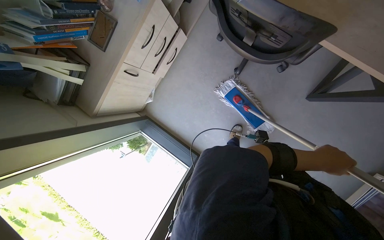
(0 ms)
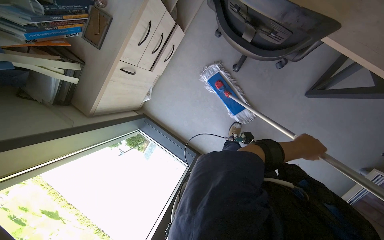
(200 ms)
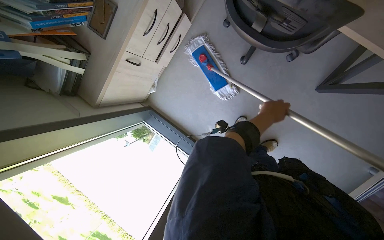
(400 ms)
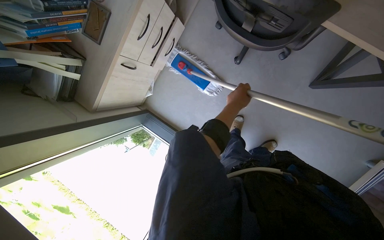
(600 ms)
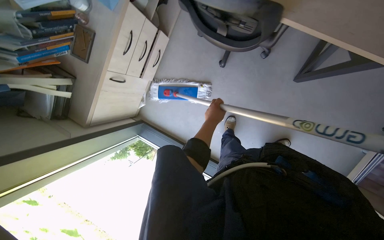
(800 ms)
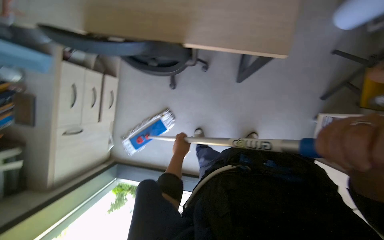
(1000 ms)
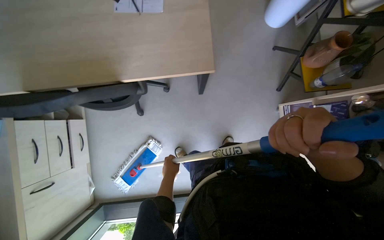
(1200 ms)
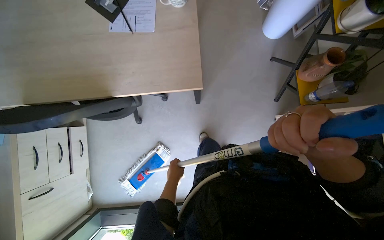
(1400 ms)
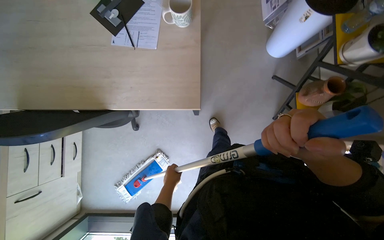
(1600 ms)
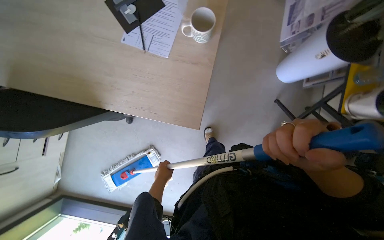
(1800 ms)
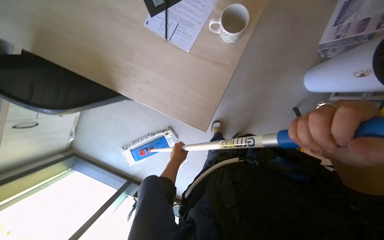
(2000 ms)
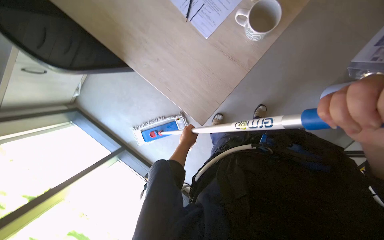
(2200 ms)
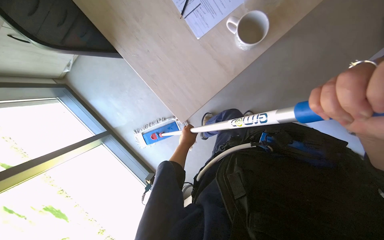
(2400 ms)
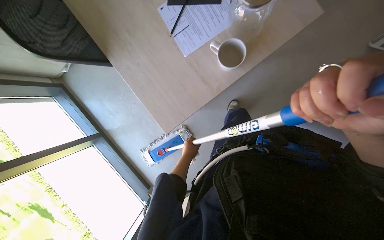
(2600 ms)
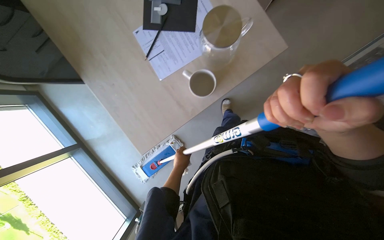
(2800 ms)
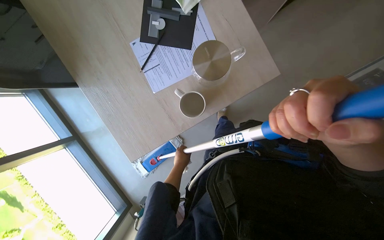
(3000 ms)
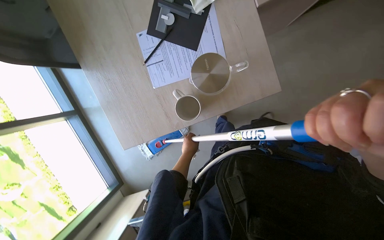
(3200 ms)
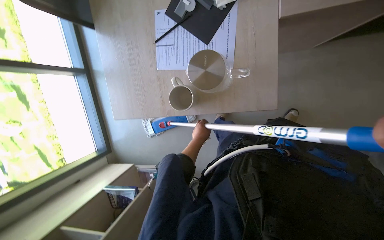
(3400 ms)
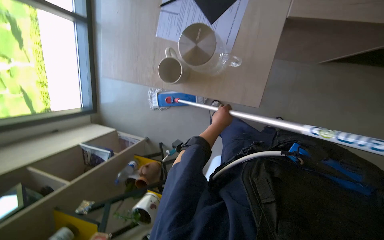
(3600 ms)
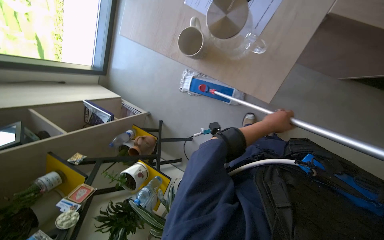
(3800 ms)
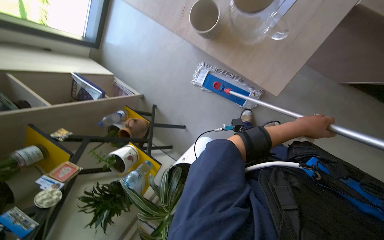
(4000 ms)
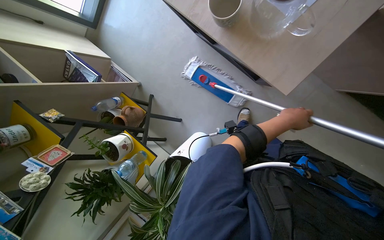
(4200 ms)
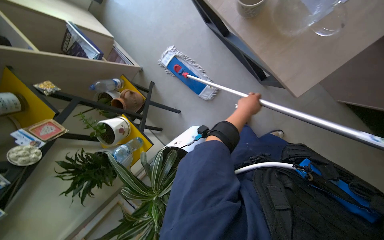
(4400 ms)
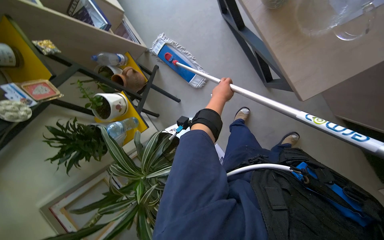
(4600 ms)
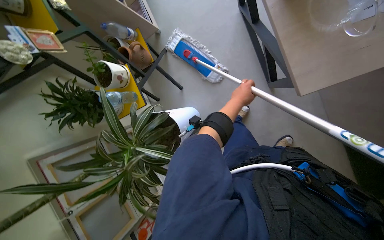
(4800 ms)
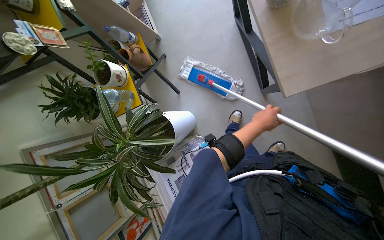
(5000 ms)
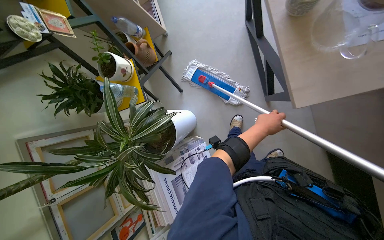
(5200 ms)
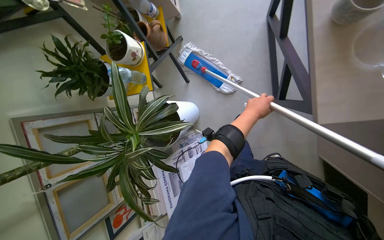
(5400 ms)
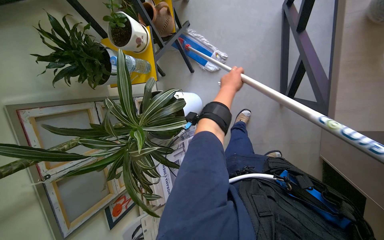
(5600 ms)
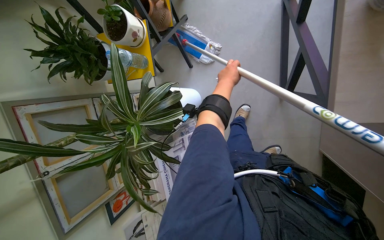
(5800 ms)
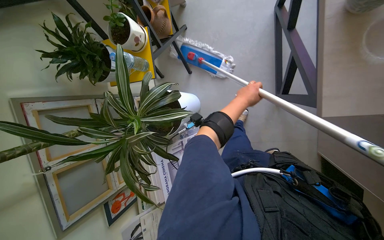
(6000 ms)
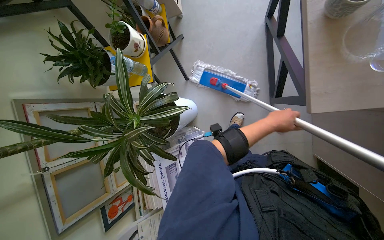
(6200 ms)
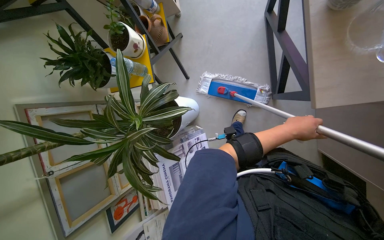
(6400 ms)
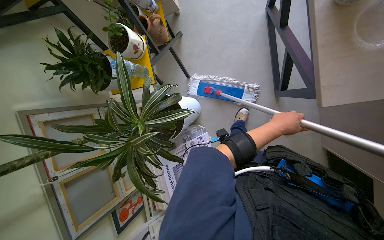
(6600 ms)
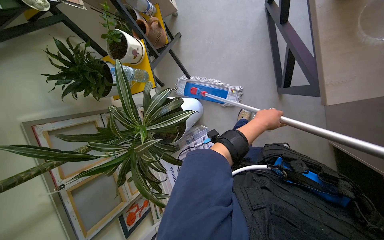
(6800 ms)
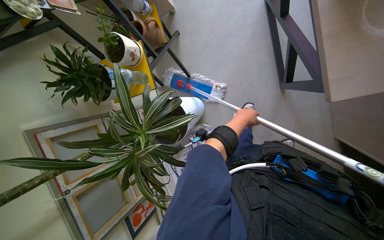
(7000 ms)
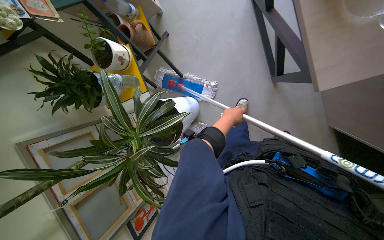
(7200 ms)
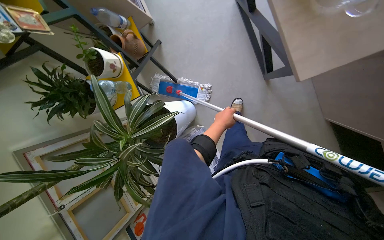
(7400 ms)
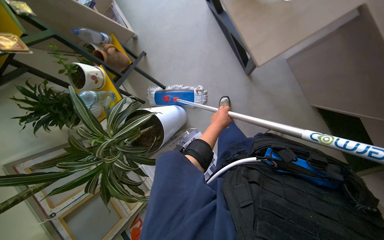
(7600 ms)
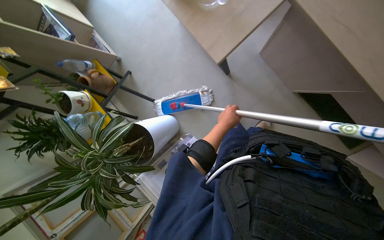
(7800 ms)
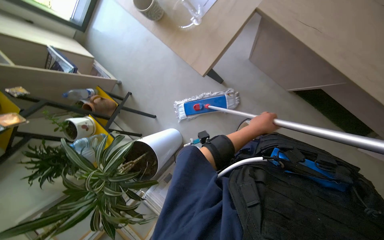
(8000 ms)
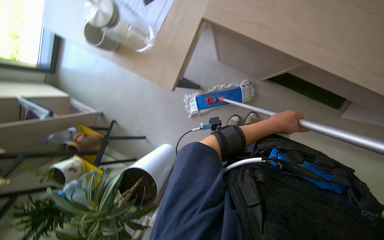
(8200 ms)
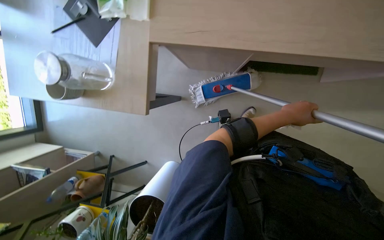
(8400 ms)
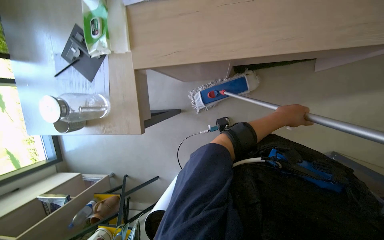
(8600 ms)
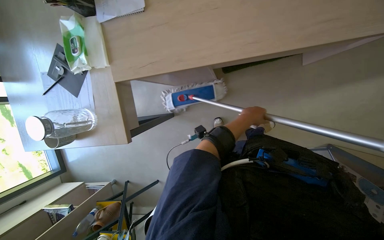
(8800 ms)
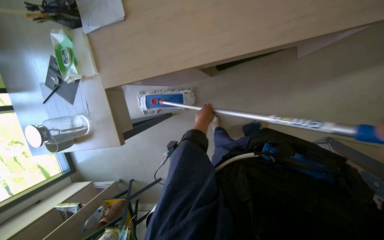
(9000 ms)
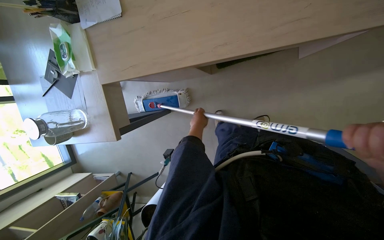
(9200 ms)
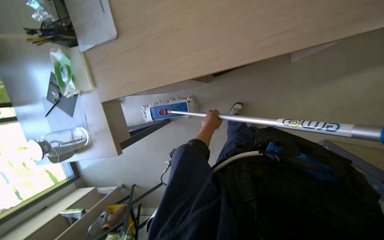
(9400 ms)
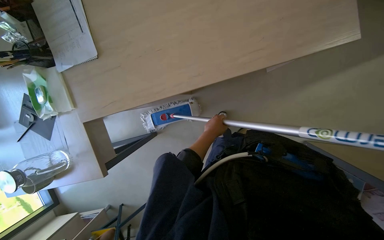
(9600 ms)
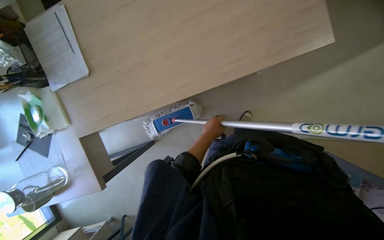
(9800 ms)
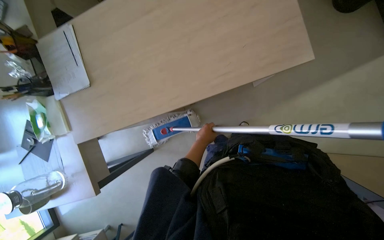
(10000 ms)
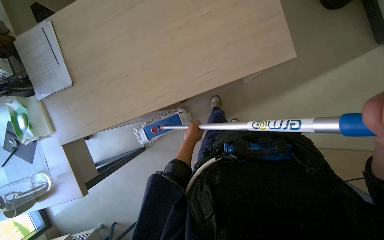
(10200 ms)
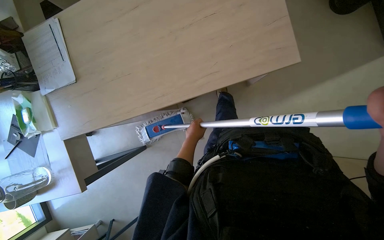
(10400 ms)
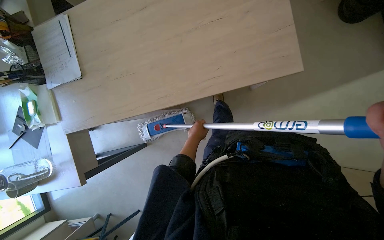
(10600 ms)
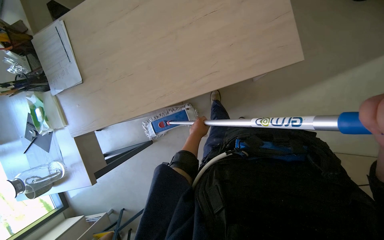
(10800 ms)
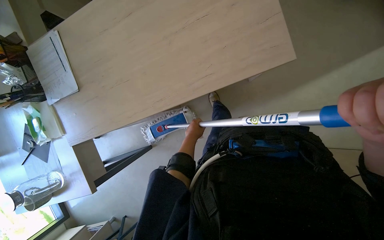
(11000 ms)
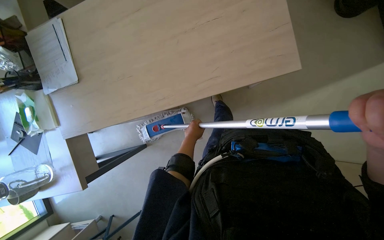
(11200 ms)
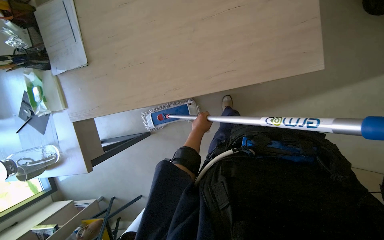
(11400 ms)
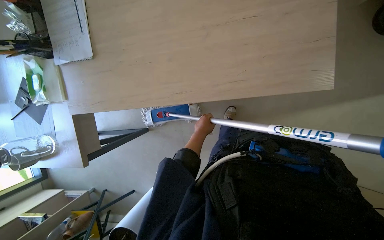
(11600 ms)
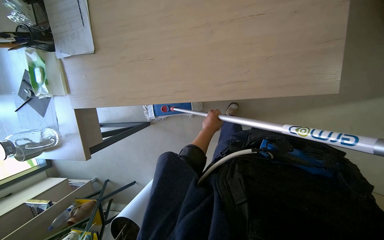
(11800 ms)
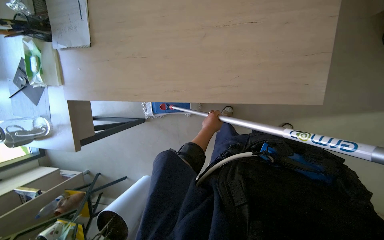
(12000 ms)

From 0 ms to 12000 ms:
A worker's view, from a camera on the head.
Job: mopping floor.
The whole recording: Mopping office floor. The worker mops the office floor, moving a chair to clean underneath.
From 0 ms to 1600 ms: The camera is carried roughly 60 cm. The wearer looks about 15 degrees further upward. The scene turns some 35 degrees counterclockwise in the picture.
From 1600 ms to 3000 ms: The camera is carried roughly 50 cm. The wearer looks approximately 20 degrees further downward. Everything in view rotates roughly 55 degrees clockwise.
From 3000 ms to 4400 ms: The wearer looks roughly 25 degrees further downward. Everything in view rotates about 75 degrees clockwise.
From 4400 ms to 6000 ms: The scene turns about 35 degrees clockwise in the picture.
From 6000 ms to 7600 ms: The left hand heads down the picture, covering approximately 15 cm.
From 7600 ms to 9000 ms: The wearer moves approximately 60 cm. The view tilts about 15 degrees upward. The scene turns approximately 70 degrees counterclockwise in the picture.

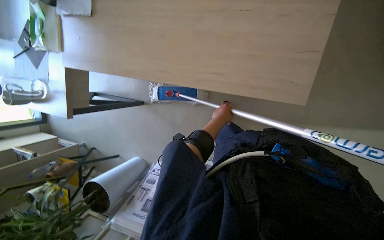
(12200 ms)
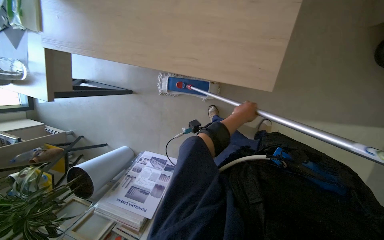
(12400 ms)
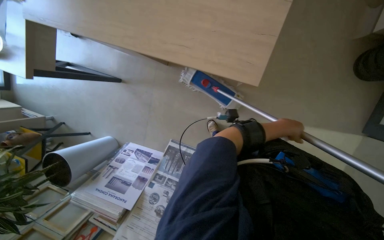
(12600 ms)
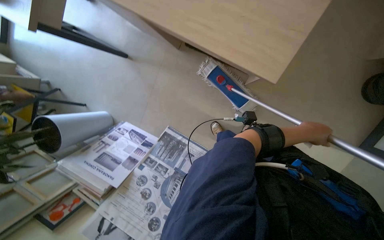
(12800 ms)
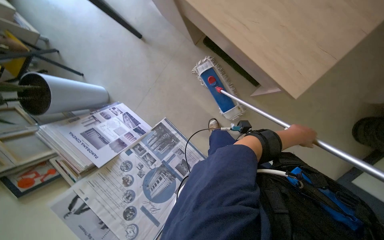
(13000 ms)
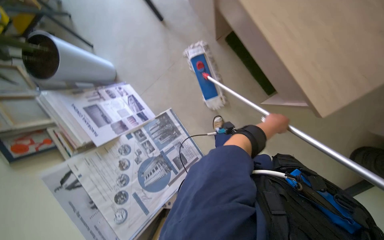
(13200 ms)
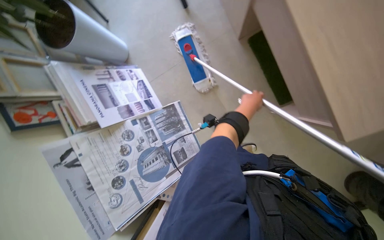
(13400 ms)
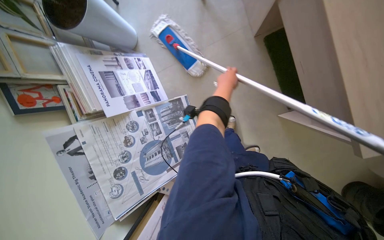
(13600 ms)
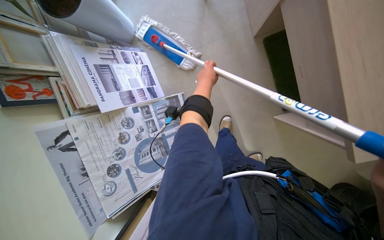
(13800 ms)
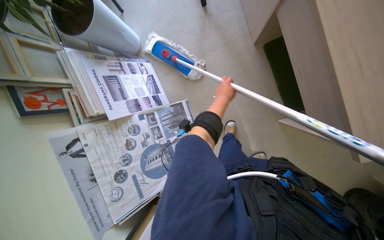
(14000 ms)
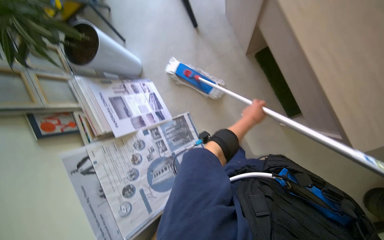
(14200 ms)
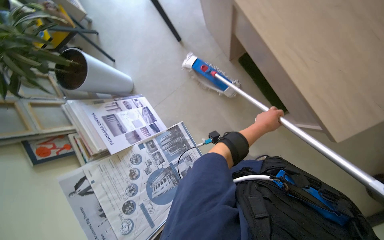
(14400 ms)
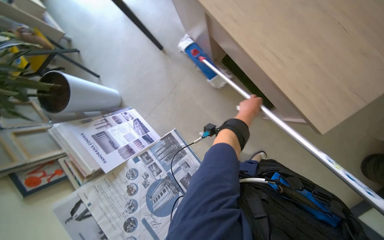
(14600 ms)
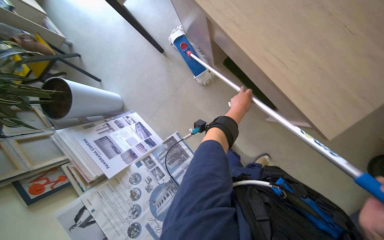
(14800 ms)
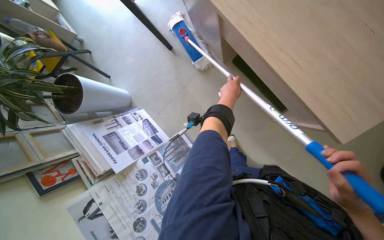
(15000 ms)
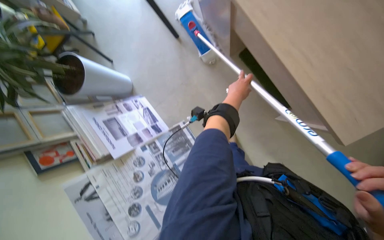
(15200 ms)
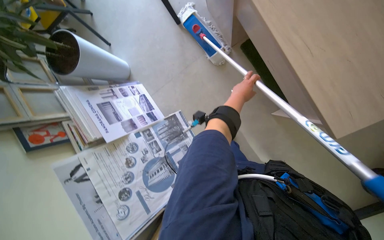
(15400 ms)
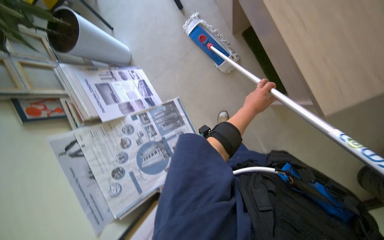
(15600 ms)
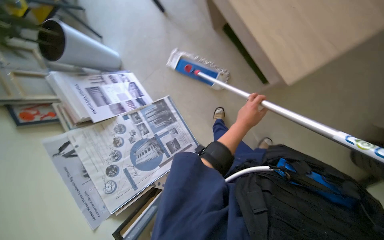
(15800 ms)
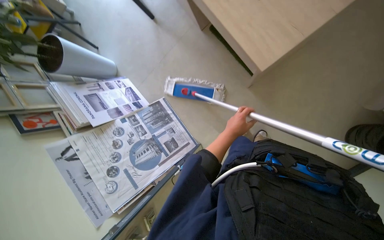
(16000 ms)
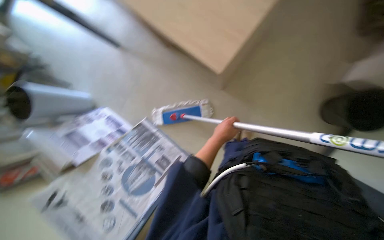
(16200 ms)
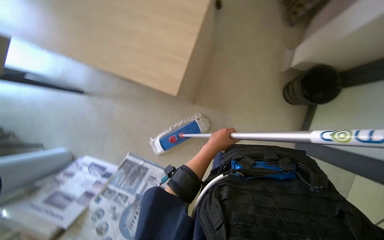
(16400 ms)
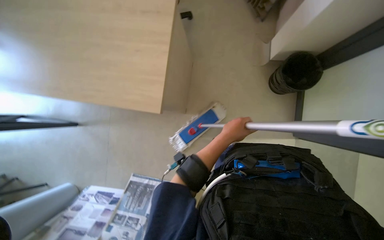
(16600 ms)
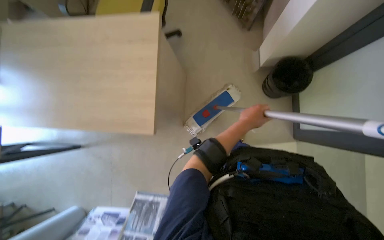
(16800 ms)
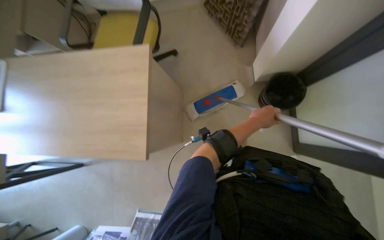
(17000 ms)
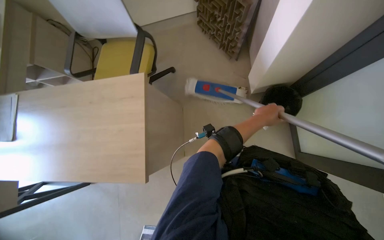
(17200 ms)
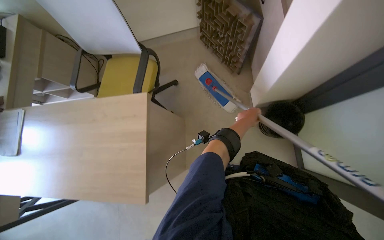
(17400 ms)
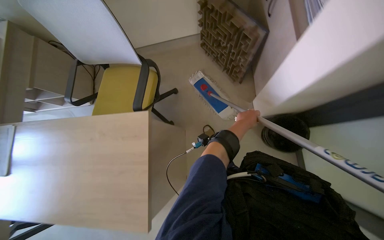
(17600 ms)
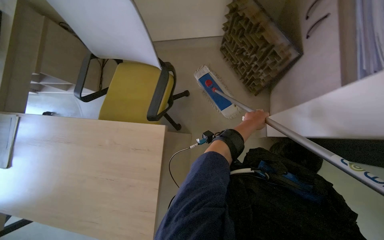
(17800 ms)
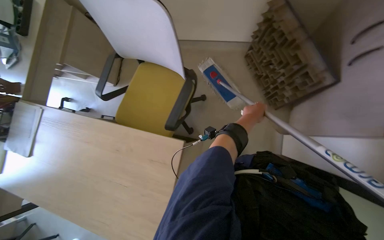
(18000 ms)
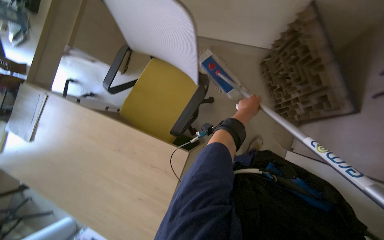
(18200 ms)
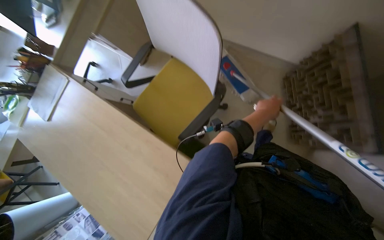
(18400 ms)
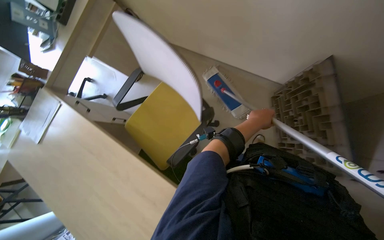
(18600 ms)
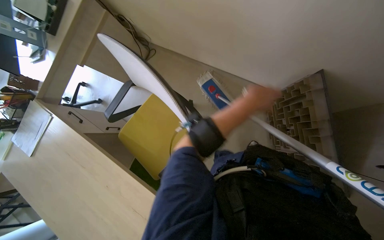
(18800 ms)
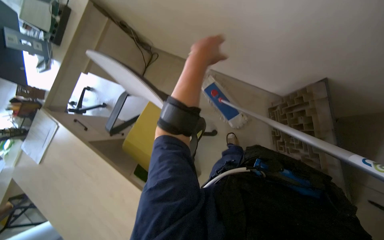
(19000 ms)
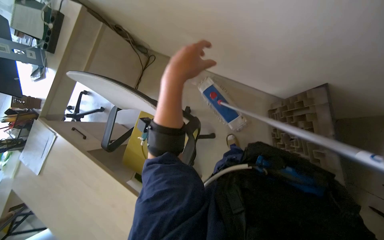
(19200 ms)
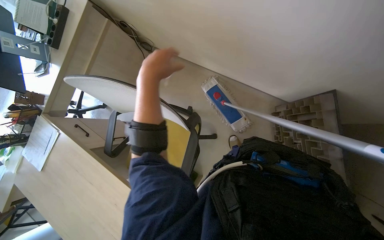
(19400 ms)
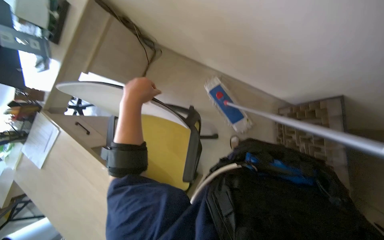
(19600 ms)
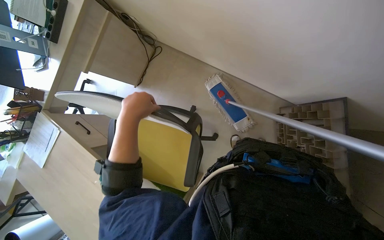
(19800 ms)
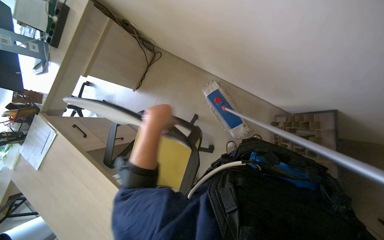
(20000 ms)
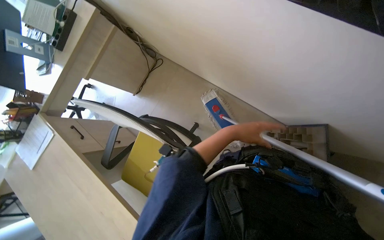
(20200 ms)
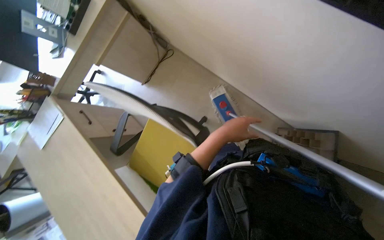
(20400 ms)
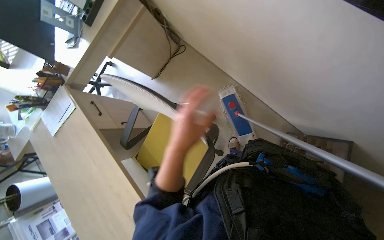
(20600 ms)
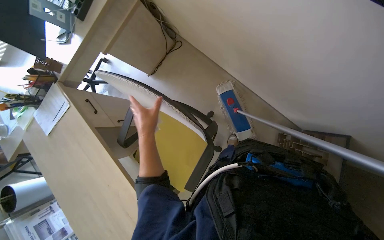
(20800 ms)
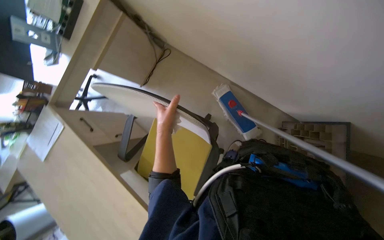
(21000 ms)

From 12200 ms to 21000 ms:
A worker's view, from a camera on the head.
Job: mopping floor.
The whole recording: Mopping office floor. The worker mops the office floor, moving a chair to clean underneath.
From 12200 ms to 13600 ms: The wearer looks about 15 degrees further downward. The scene turns approximately 60 degrees clockwise in the picture.
From 13600 ms to 15200 ms: The left hand reaches roughly 20 cm to the right, then returns.
From 15200 ms to 16600 ms: The camera is carried roughly 50 cm. Everything in view rotates about 40 degrees counterclockwise.
From 16600 ms to 18000 ms: The wearer looks roughly 15 degrees further upward. The left hand is displaced up the picture by roughly 20 cm.
From 18000 ms to 19600 ms: The wearer moves roughly 50 cm.
From 19600 ms to 21000 ms: The left hand travels to the right and back again, about 35 cm each way.
